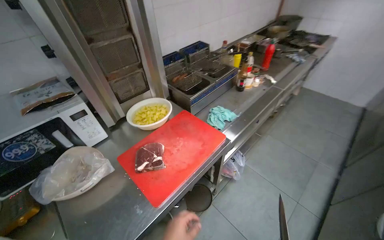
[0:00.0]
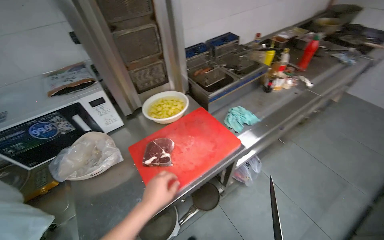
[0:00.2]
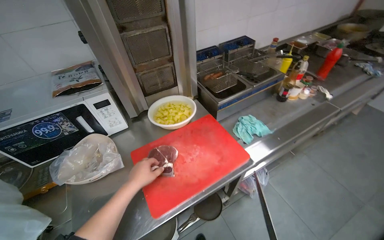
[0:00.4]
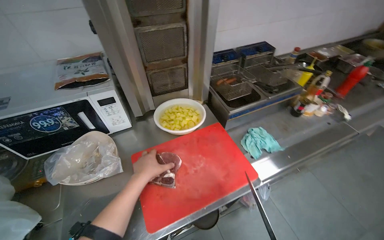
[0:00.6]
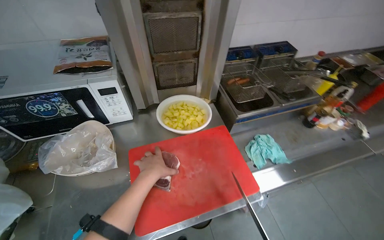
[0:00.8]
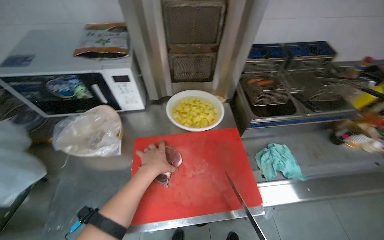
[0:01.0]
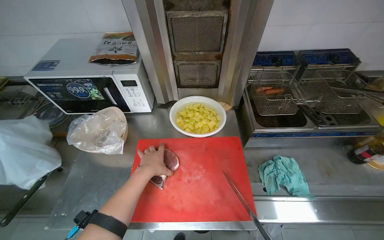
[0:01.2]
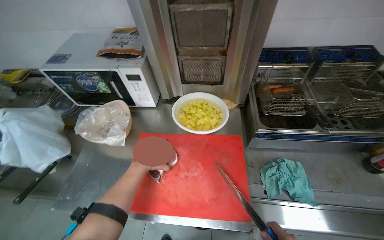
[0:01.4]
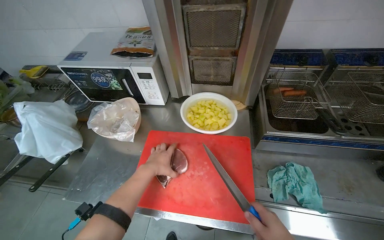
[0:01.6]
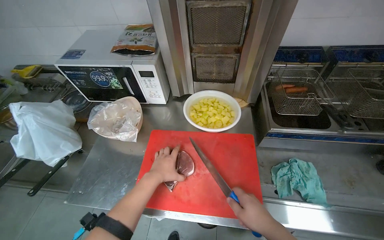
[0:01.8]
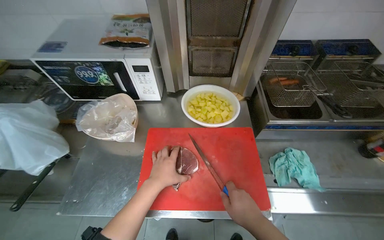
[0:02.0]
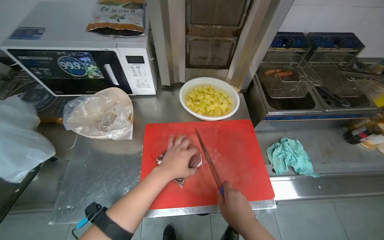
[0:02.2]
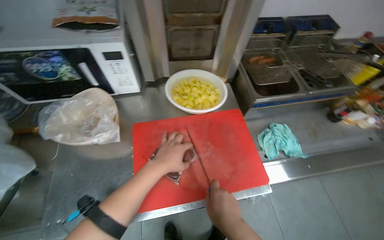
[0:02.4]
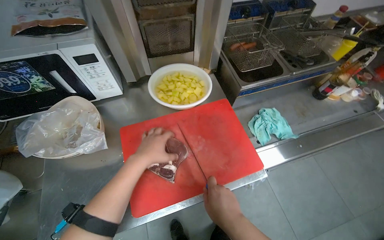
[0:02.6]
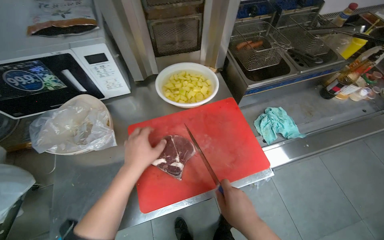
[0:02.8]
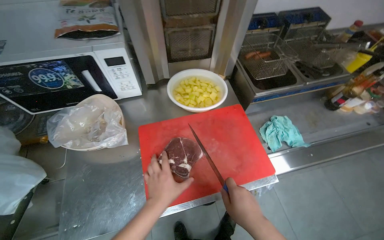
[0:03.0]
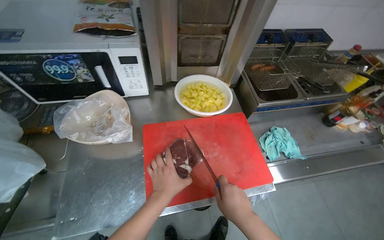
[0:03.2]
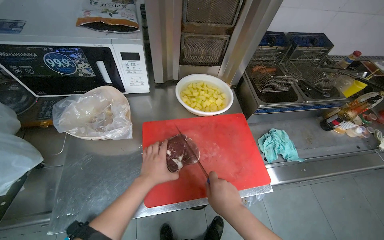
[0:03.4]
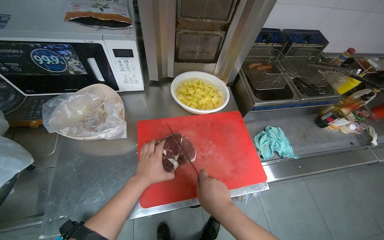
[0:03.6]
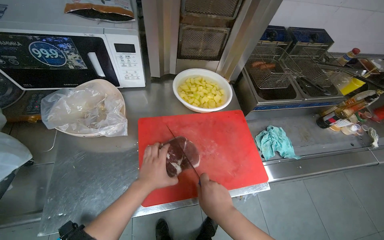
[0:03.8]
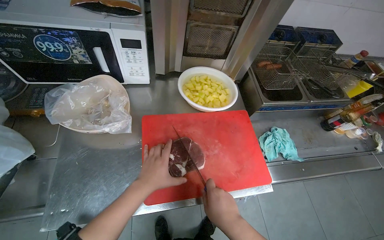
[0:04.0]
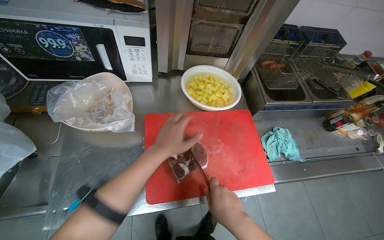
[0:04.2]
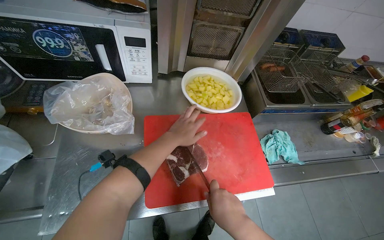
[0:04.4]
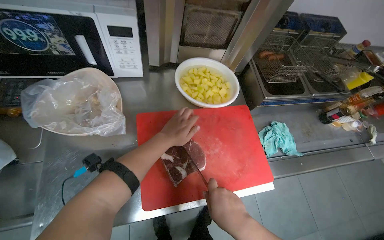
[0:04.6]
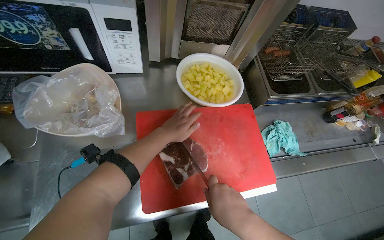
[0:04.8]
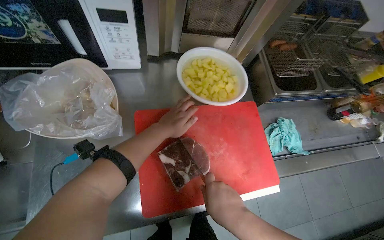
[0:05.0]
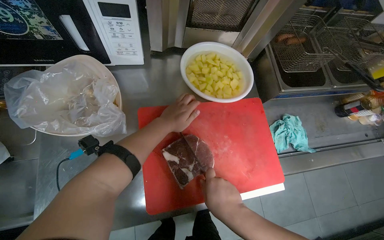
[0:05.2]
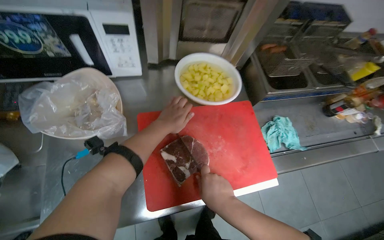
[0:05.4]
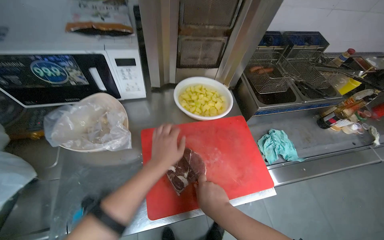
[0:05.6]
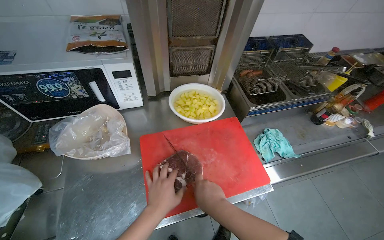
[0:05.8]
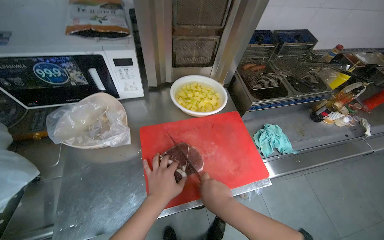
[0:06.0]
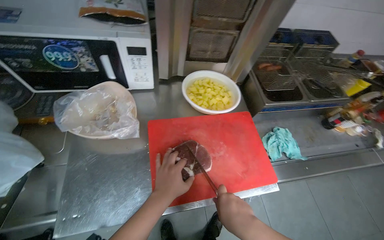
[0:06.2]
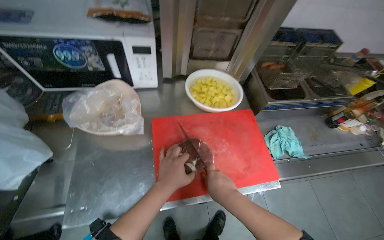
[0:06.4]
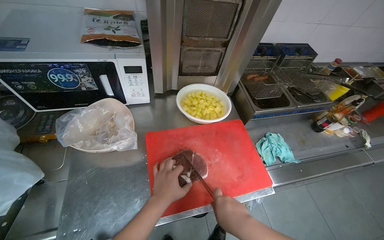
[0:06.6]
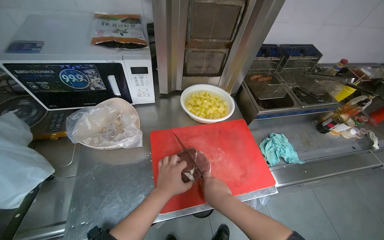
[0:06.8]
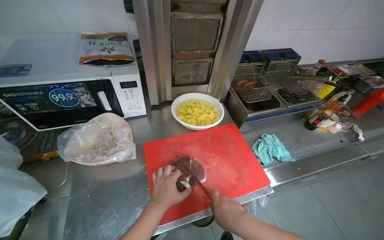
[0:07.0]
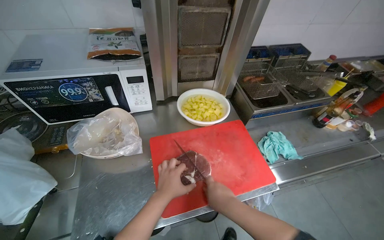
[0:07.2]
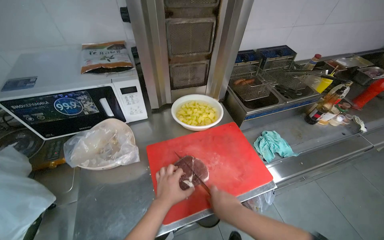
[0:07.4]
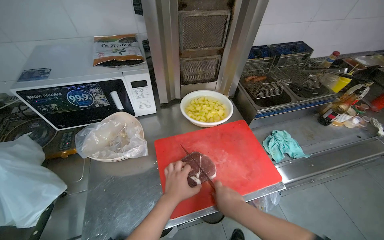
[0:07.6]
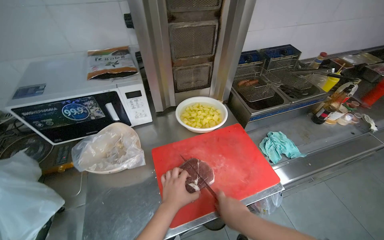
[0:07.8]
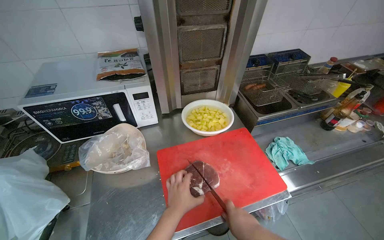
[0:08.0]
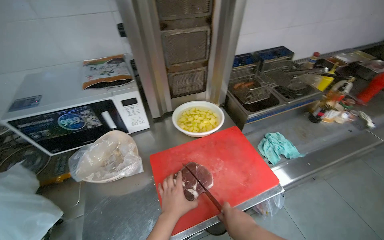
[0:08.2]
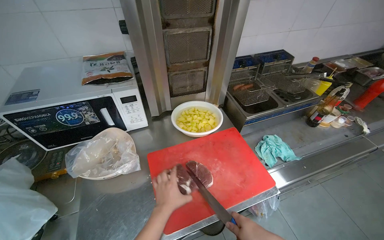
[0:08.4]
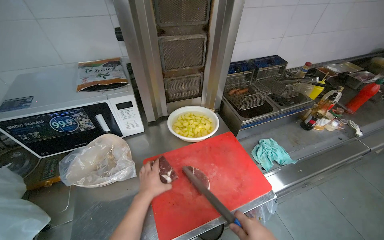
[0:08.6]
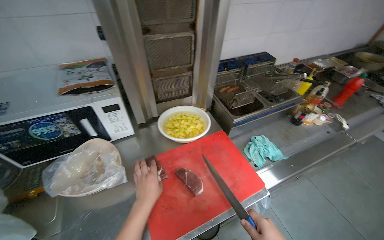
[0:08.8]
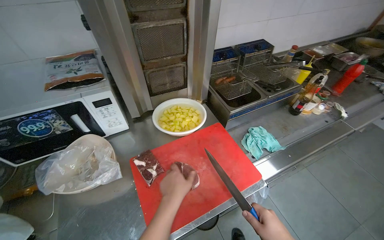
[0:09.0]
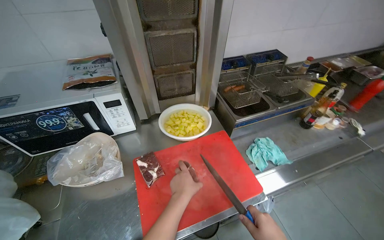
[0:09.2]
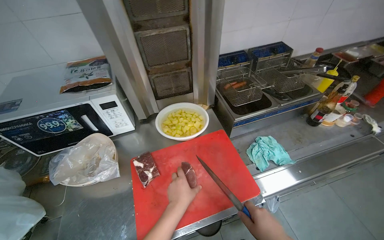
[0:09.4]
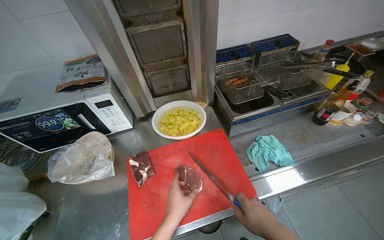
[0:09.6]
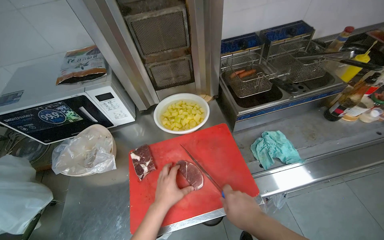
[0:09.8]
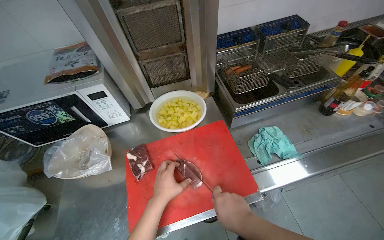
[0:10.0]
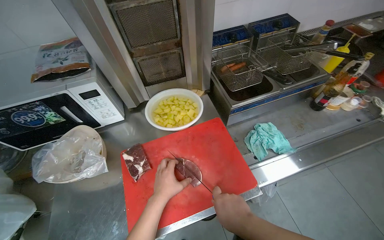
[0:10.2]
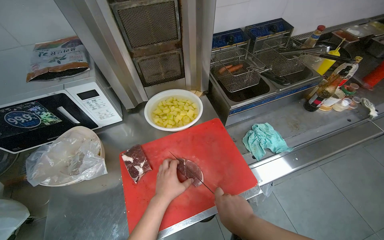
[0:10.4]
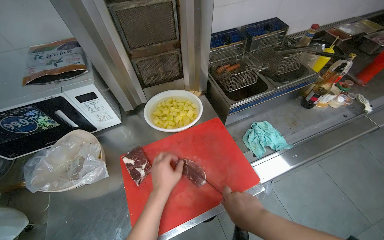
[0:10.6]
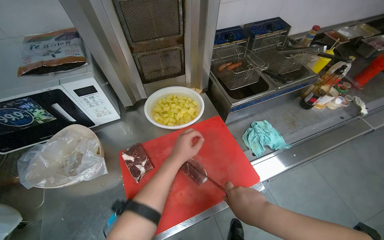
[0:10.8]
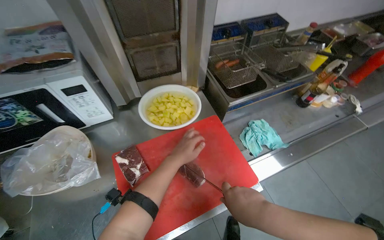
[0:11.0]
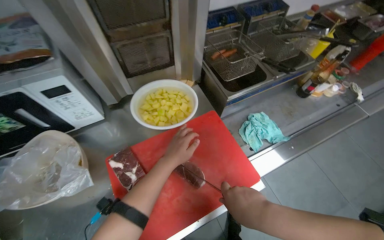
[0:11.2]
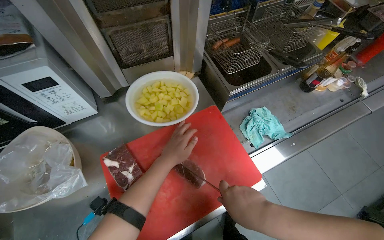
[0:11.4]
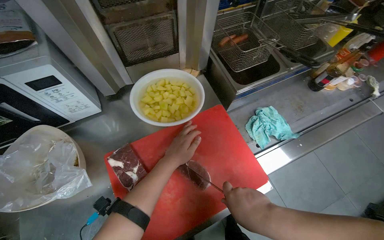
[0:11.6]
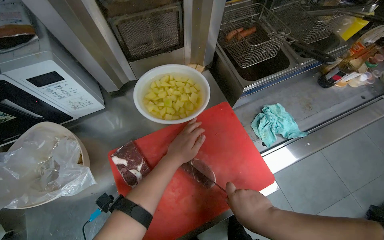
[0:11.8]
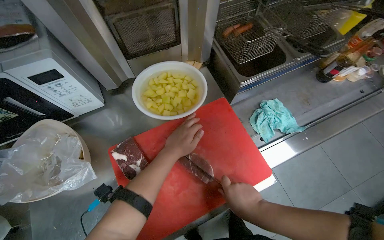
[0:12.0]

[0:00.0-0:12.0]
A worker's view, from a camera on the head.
Job: preparing food.
The whole recording: Cutting meat on chopping board. The worker cuts pieces of meat on a red chopping board with a knife.
0:00.0 to 0:01.6: The wearer's head swings approximately 55 degrees to the left.
0:01.6 to 0:03.0: The wearer's head swings approximately 25 degrees to the right. The left hand shifts roughly 10 cm down the picture.
0:03.0 to 0:04.4: The left hand travels up the picture by roughly 15 cm.
0:04.4 to 0:06.0: The left hand heads down the picture, covering roughly 15 cm.
0:06.0 to 0:07.6: The hands make small movements and keep their place.
0:09.0 to 0:10.4: The left hand shifts approximately 10 cm farther from the camera.
0:10.4 to 0:12.0: The view tips downward by about 15 degrees. The left hand travels up the picture by about 15 cm.

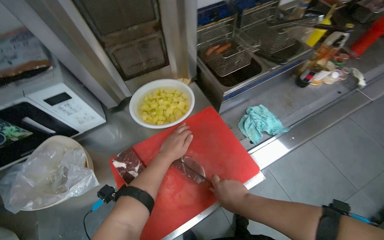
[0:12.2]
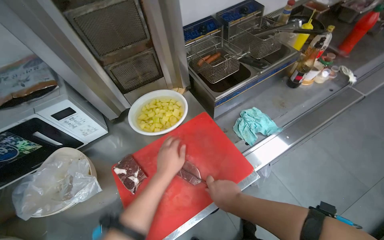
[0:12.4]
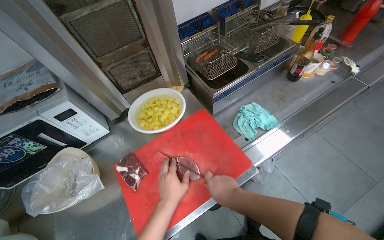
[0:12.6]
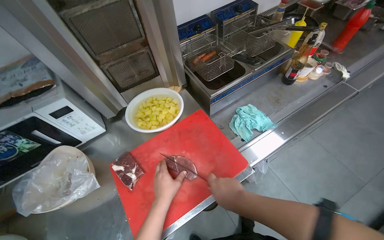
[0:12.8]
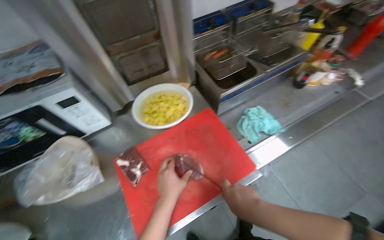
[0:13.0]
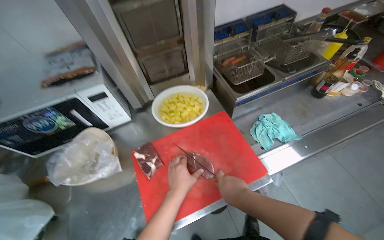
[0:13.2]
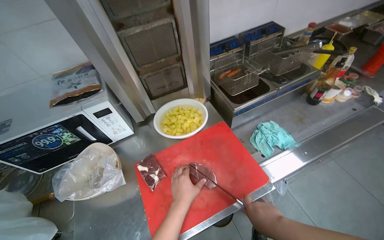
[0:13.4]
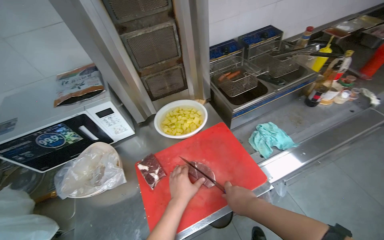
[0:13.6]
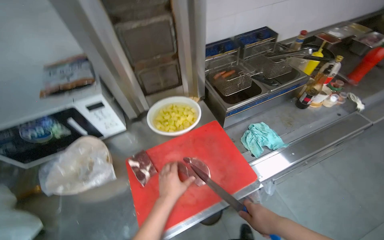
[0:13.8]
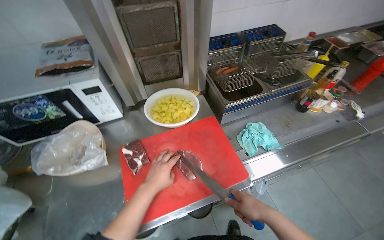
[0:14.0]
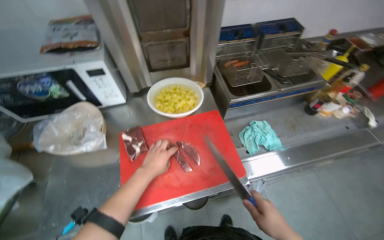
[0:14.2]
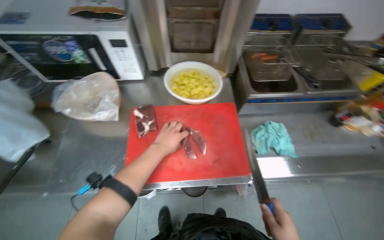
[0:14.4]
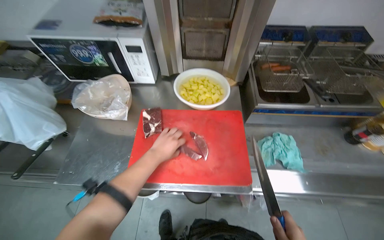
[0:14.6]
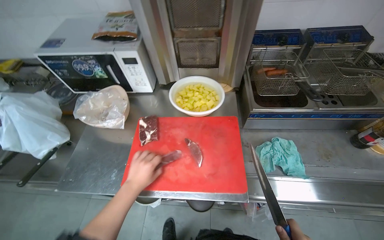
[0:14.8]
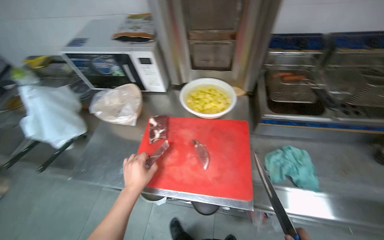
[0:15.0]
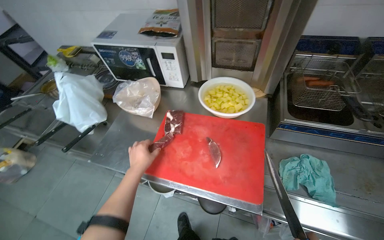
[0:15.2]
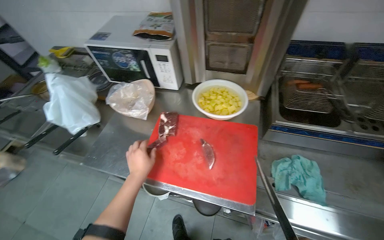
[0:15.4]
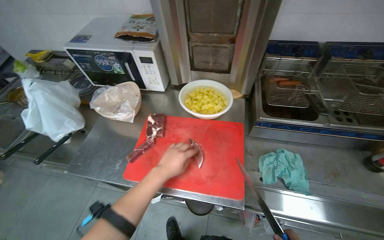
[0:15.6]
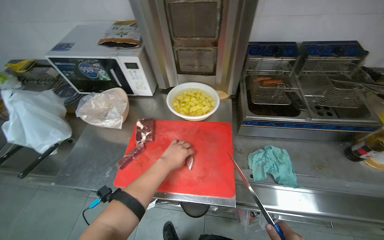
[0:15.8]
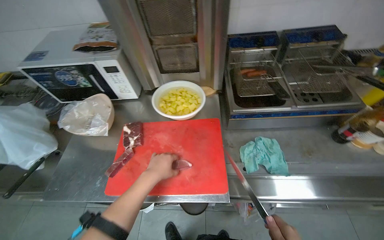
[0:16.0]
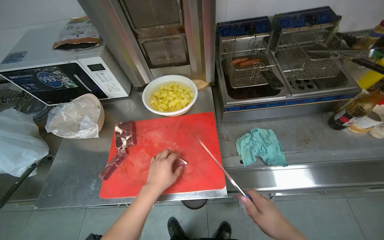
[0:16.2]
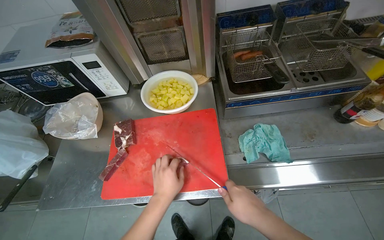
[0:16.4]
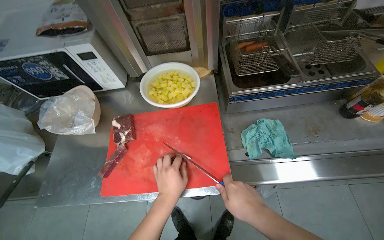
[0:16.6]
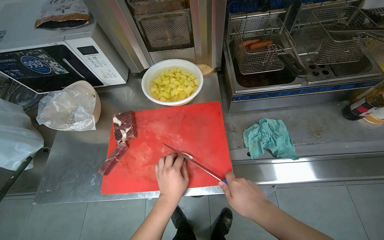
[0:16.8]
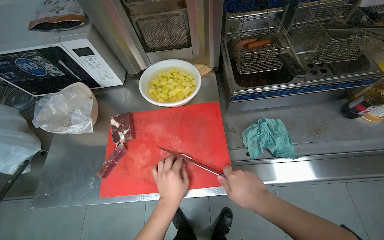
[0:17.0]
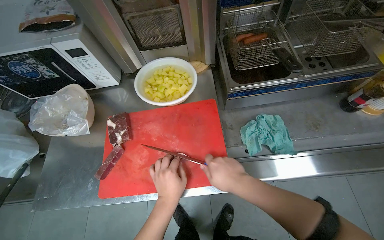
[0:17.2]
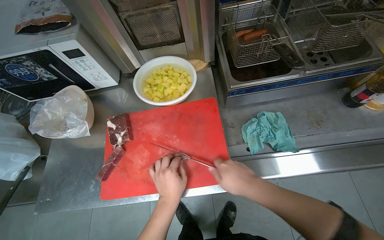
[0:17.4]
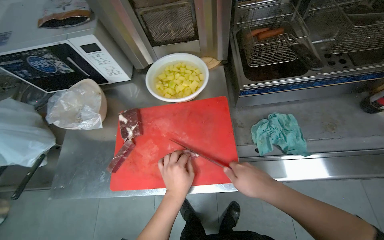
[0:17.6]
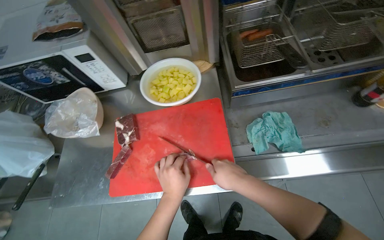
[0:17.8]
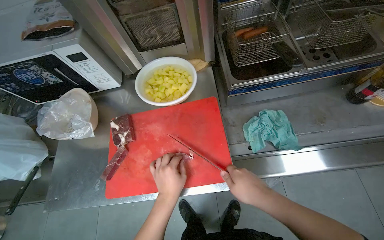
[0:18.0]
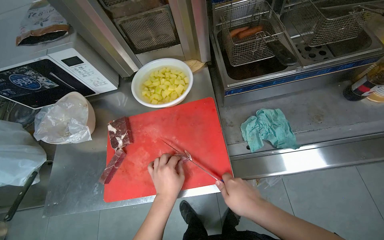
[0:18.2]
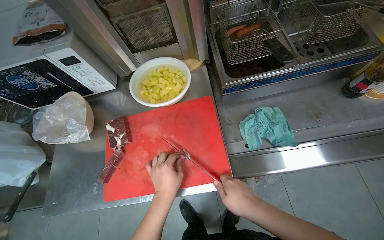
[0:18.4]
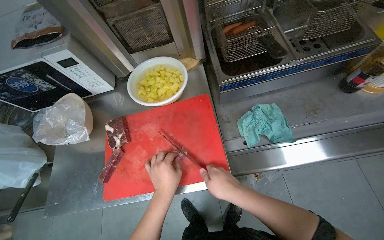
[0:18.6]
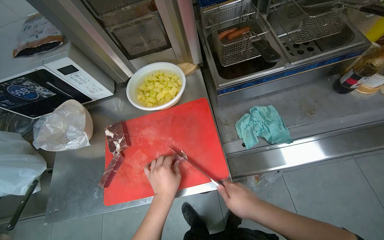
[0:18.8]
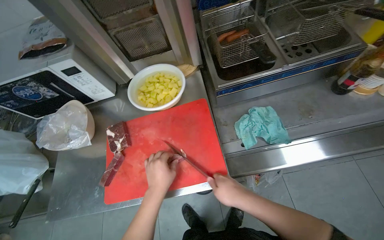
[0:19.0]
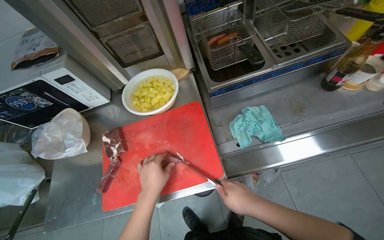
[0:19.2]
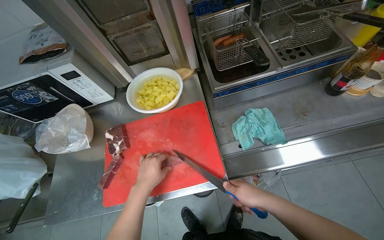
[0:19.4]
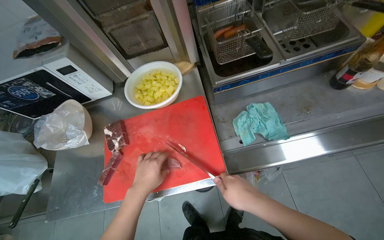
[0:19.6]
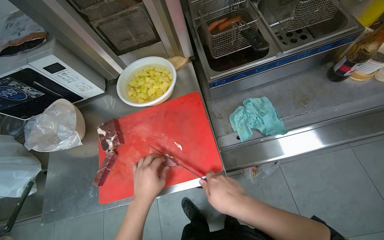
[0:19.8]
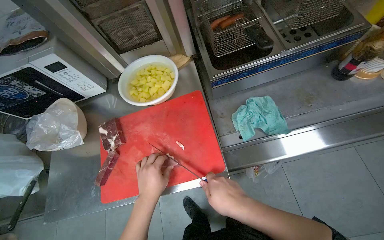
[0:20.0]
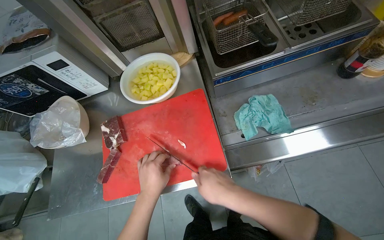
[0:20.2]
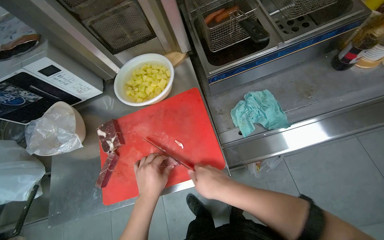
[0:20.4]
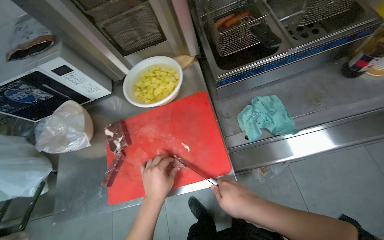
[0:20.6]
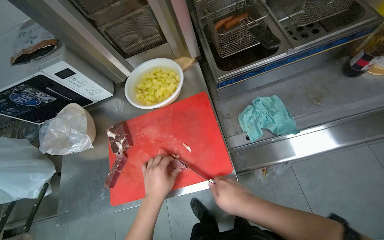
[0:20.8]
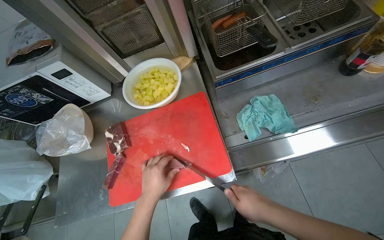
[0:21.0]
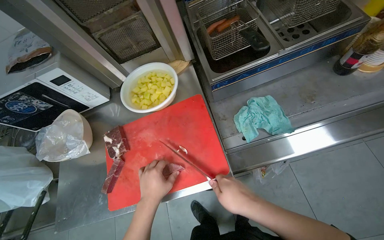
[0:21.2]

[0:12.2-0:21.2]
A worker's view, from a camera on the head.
Job: preparing food.
The whole recording: Cutting meat on chopping board. The worker cuts pieces of meat on a red chopping board with a knife.
0:12.2 to 0:13.8: The left hand shifts some 10 cm down the picture. Meanwhile the right hand moves to the right, about 10 cm.
0:13.8 to 0:15.2: The wearer's head swings about 40 degrees to the left.
0:15.2 to 0:16.6: The wearer looks roughly 20 degrees further to the right. The left hand is displaced to the right by about 20 cm.
0:16.6 to 0:21.2: The hands are busy where they are.
